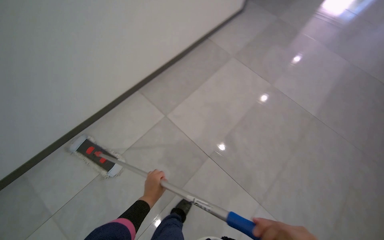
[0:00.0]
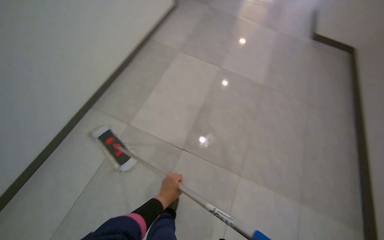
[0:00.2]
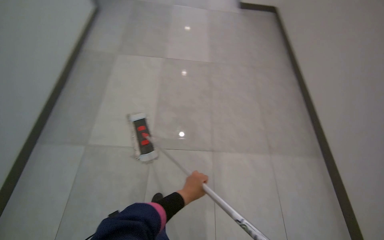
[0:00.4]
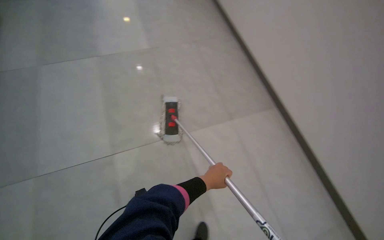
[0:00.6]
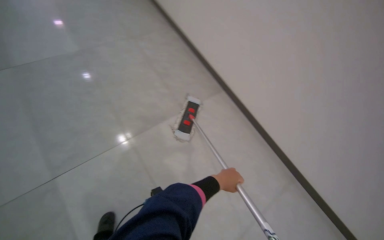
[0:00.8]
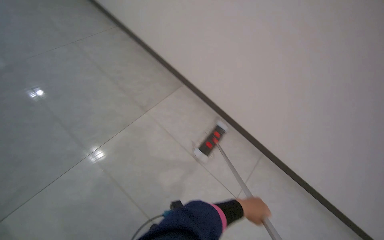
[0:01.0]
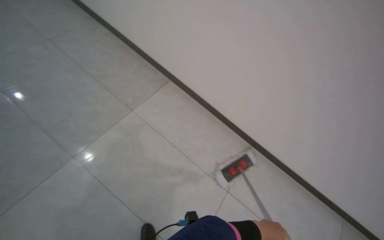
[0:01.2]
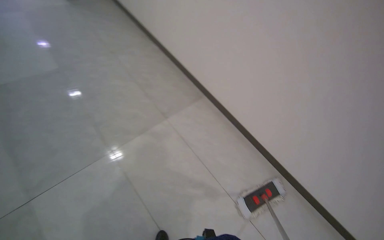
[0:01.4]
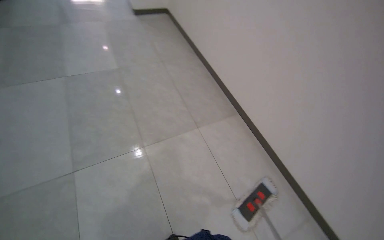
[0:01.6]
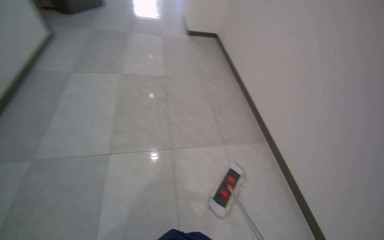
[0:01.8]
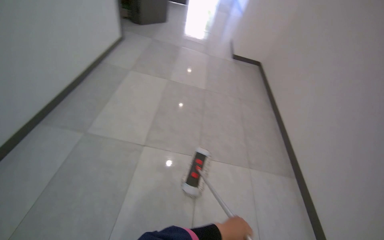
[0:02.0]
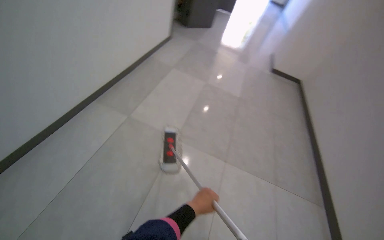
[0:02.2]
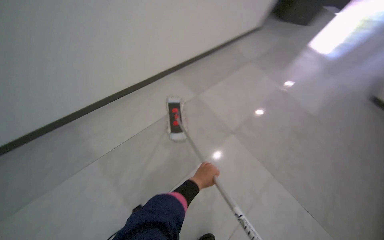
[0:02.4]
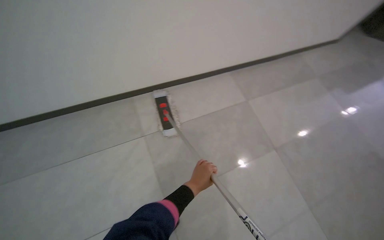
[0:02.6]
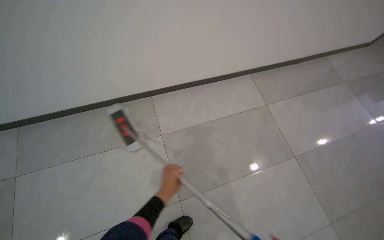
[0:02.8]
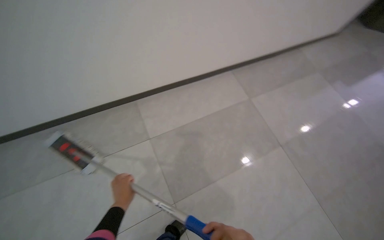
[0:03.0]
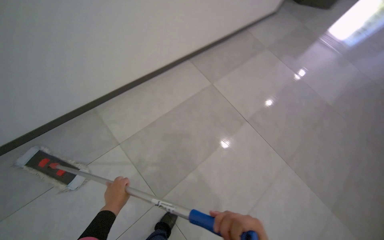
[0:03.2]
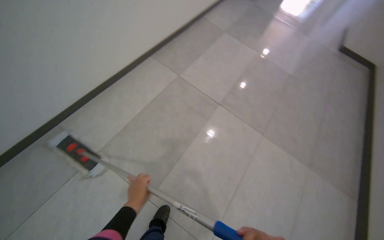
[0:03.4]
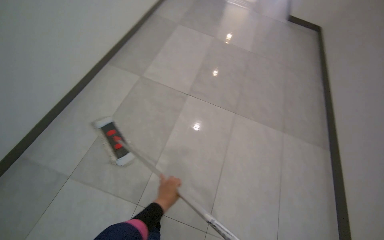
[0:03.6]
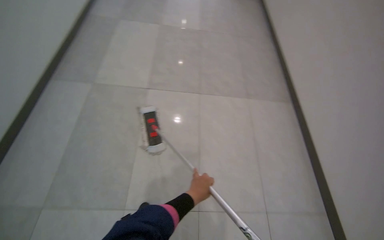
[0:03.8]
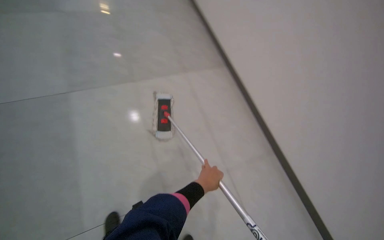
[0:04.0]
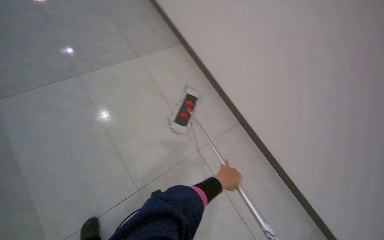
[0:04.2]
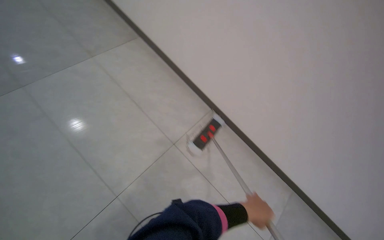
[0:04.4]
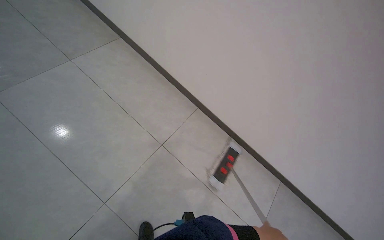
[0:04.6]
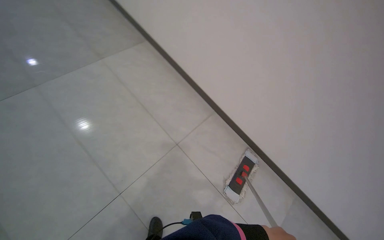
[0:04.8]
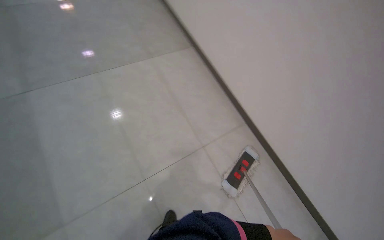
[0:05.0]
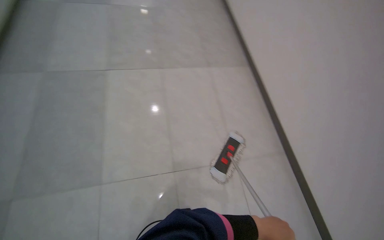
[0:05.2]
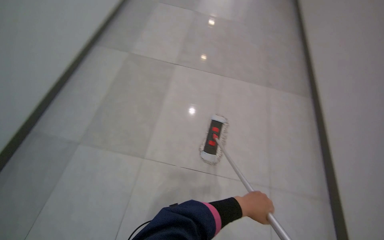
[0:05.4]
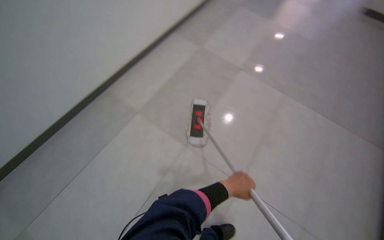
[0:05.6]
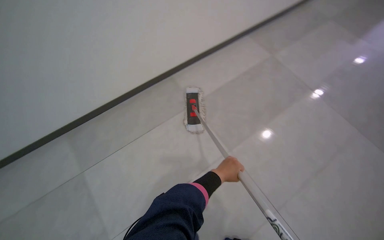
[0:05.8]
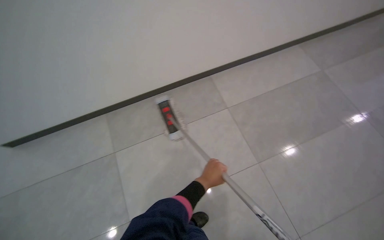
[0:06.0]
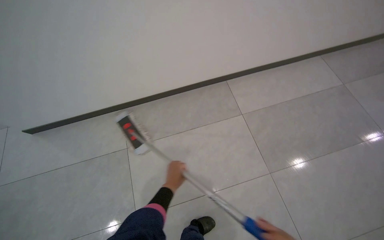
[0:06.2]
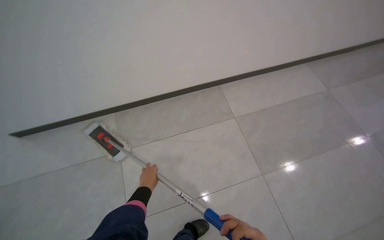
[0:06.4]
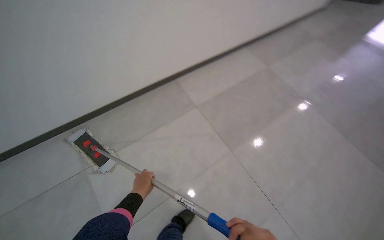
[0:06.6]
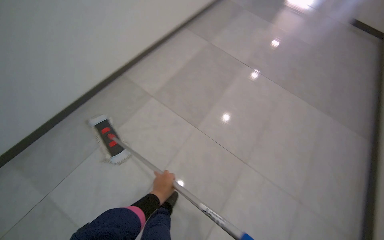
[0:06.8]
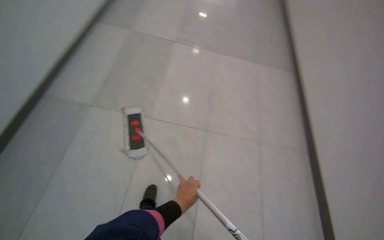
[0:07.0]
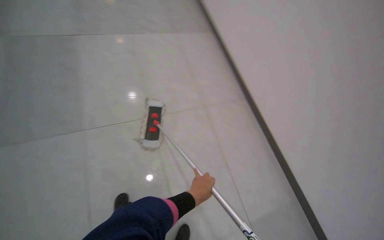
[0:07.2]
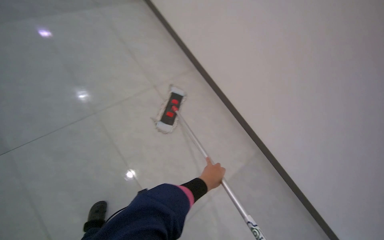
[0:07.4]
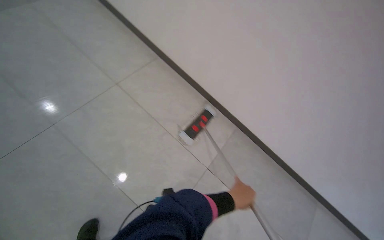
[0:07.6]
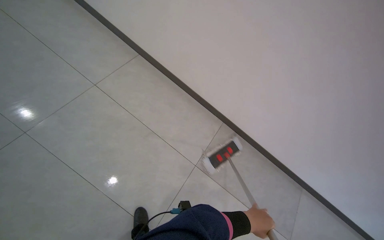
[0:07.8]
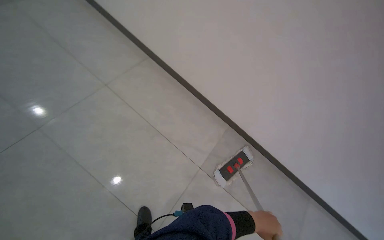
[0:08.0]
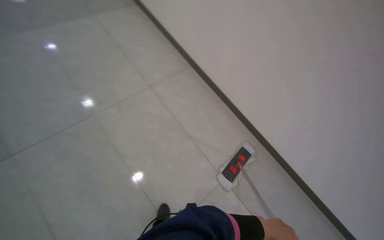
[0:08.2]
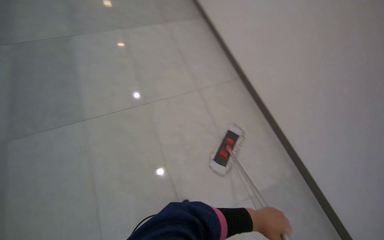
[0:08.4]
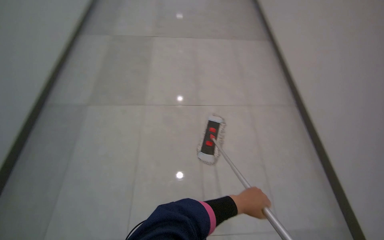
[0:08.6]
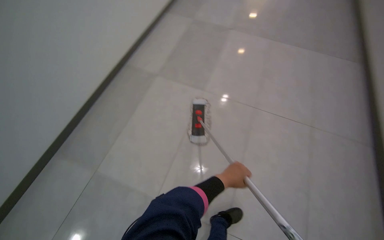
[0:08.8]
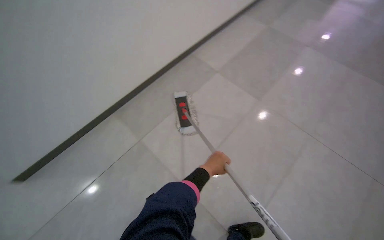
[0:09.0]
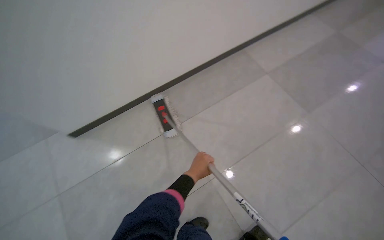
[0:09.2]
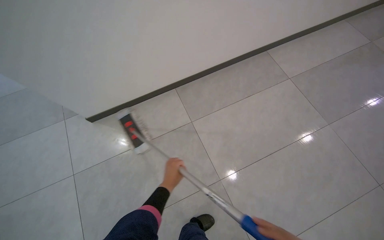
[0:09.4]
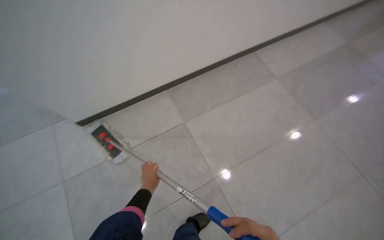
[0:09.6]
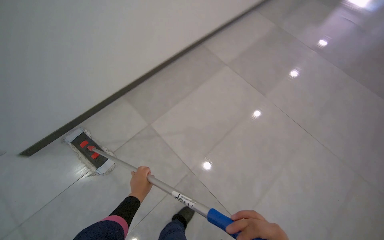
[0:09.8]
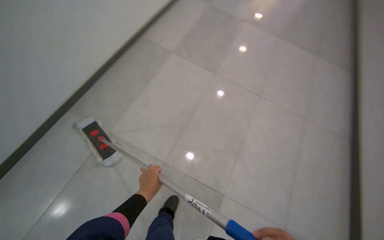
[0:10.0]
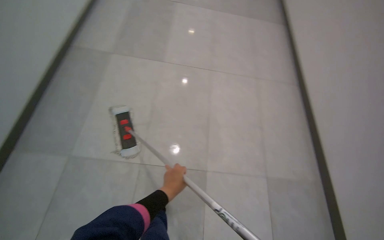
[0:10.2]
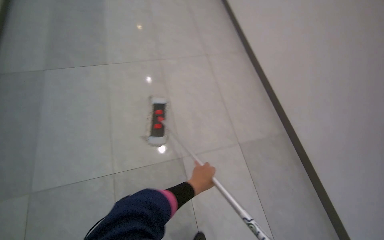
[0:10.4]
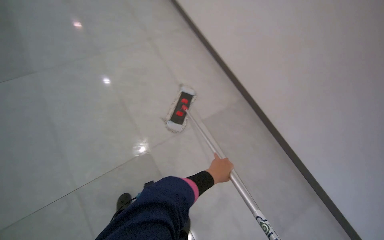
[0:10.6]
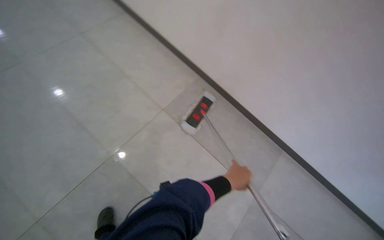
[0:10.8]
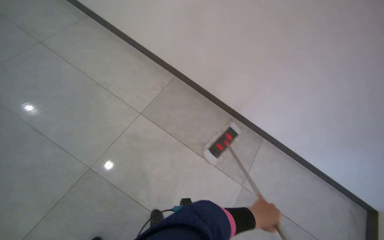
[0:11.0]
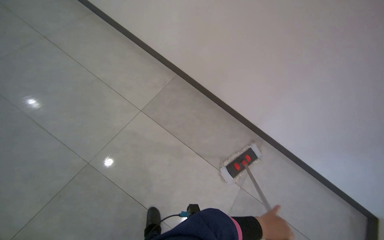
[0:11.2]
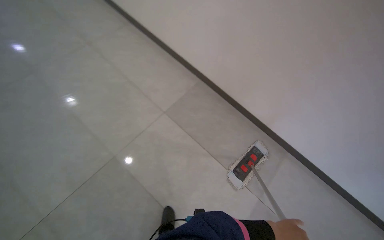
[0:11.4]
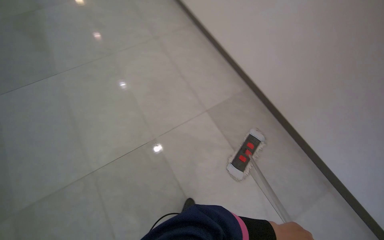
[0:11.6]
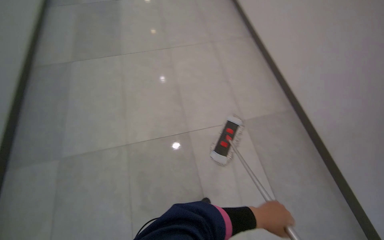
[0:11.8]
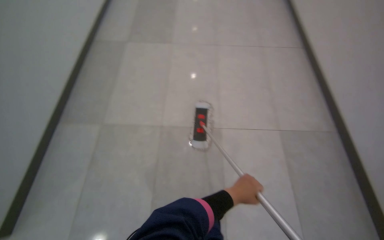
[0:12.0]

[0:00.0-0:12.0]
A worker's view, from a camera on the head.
Job: mopping floor.
The whole recording: Mopping tiled floor. The worker mops the tiled floor with a flat mop, moving it back and forth.
0:00.0 to 0:01.6: The view swings about 20 degrees to the left. The view tilts some 15 degrees upward.
0:01.6 to 0:03.0: The camera is carried about 90 cm. The head turns to the left by some 70 degrees.
0:03.0 to 0:04.4: The head turns to the right by roughly 65 degrees.
0:04.4 to 0:06.0: The view tilts approximately 15 degrees downward.
0:07.6 to 0:09.0: The head turns to the left by approximately 50 degrees.
0:09.0 to 0:10.4: The camera is carried approximately 40 cm. The wearer looks about 30 degrees further to the right.
0:10.4 to 0:12.0: The head rotates some 45 degrees to the left.

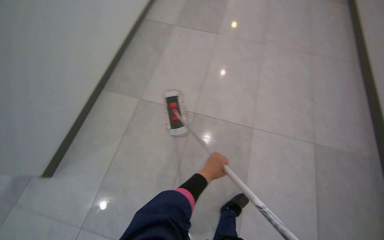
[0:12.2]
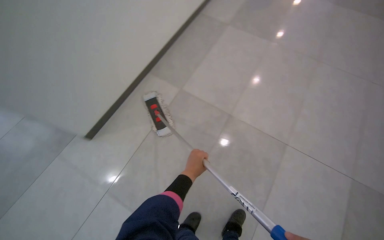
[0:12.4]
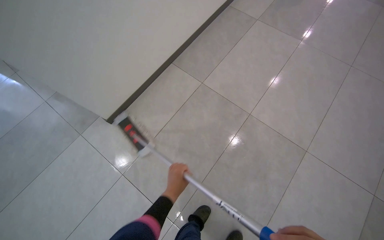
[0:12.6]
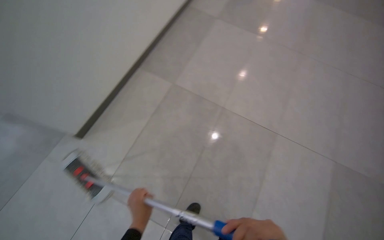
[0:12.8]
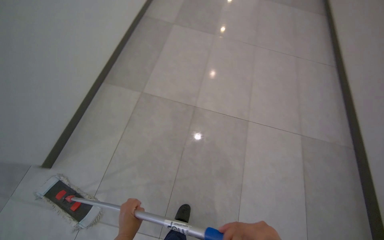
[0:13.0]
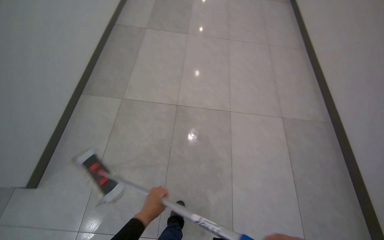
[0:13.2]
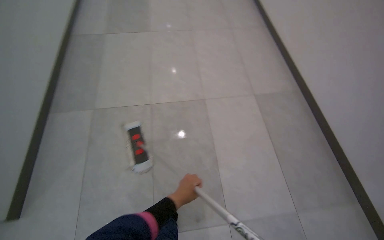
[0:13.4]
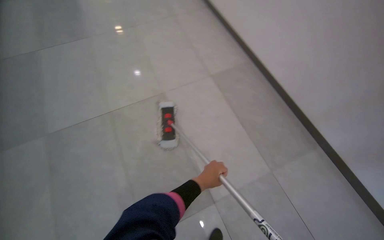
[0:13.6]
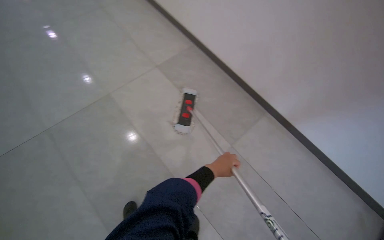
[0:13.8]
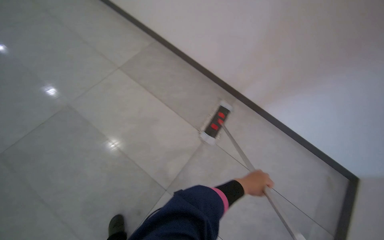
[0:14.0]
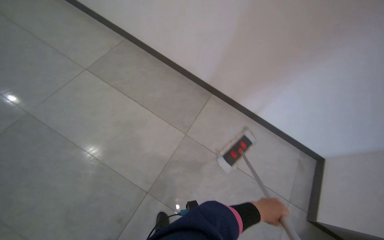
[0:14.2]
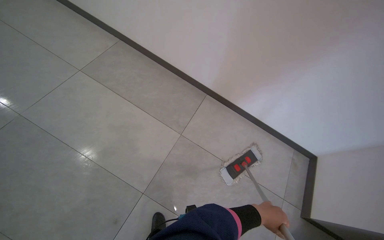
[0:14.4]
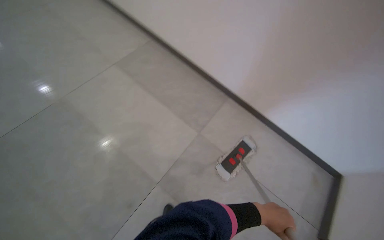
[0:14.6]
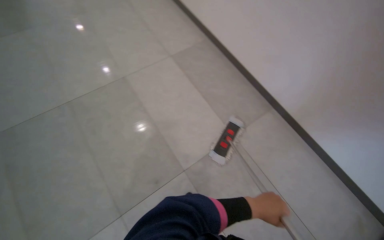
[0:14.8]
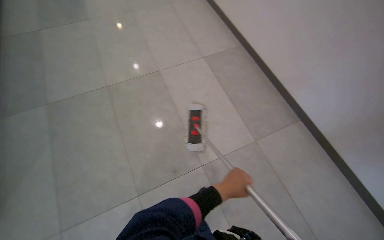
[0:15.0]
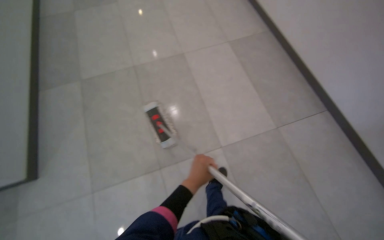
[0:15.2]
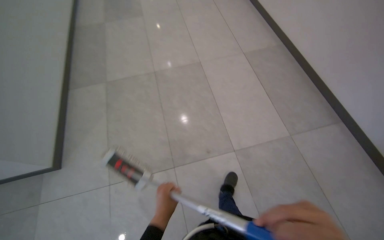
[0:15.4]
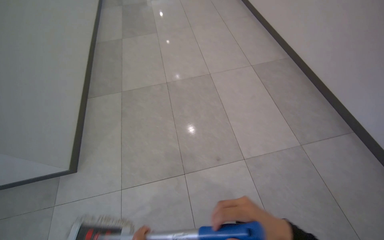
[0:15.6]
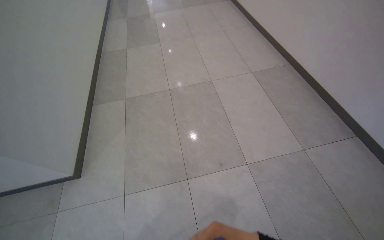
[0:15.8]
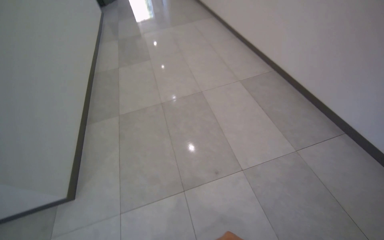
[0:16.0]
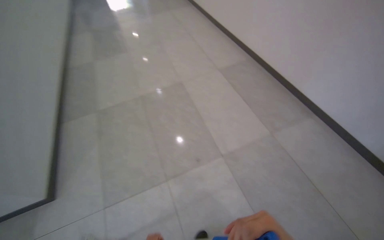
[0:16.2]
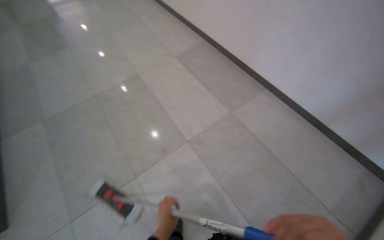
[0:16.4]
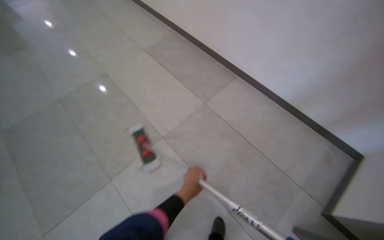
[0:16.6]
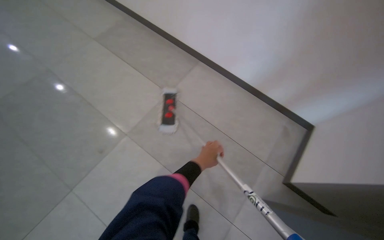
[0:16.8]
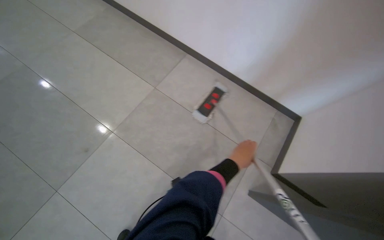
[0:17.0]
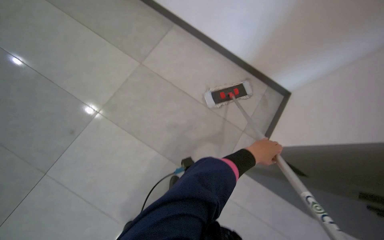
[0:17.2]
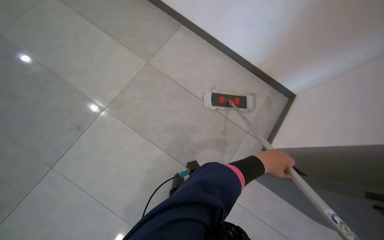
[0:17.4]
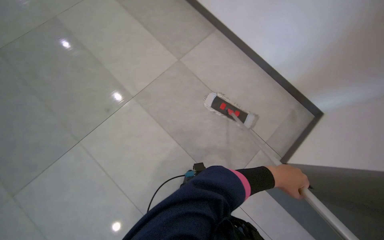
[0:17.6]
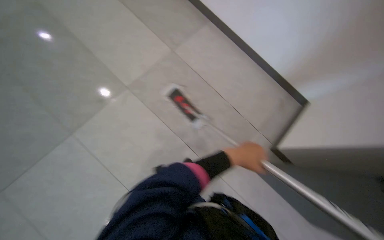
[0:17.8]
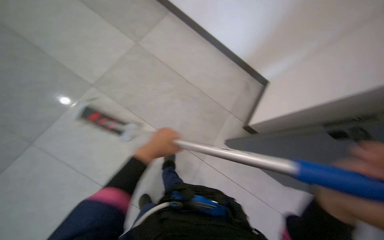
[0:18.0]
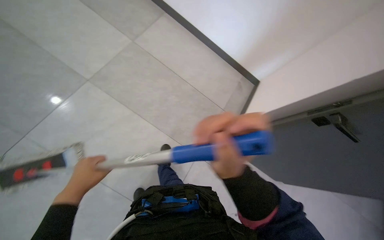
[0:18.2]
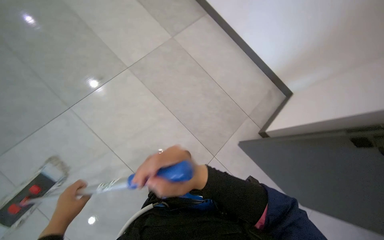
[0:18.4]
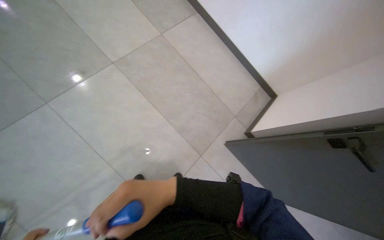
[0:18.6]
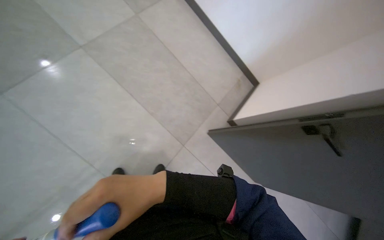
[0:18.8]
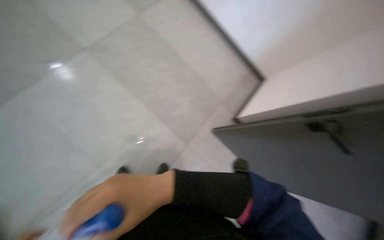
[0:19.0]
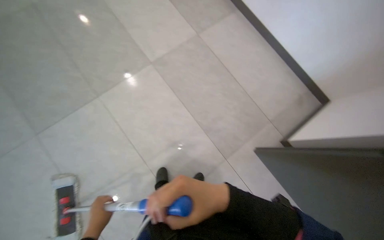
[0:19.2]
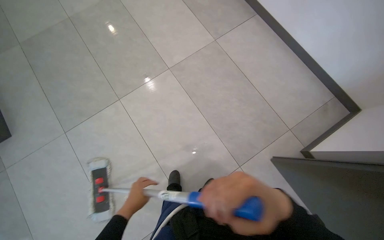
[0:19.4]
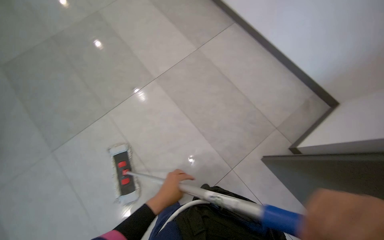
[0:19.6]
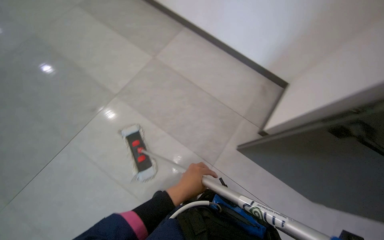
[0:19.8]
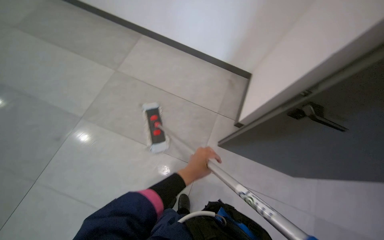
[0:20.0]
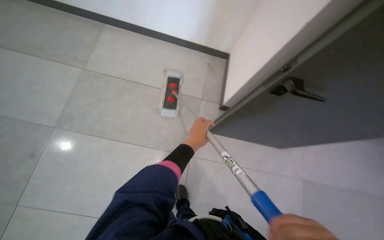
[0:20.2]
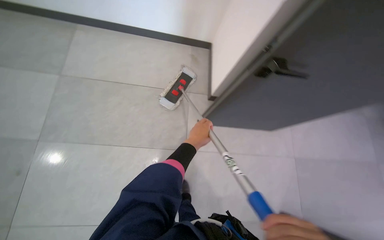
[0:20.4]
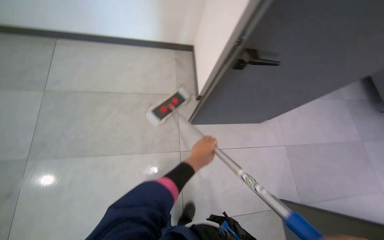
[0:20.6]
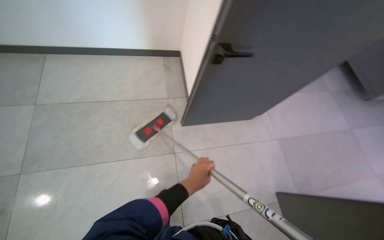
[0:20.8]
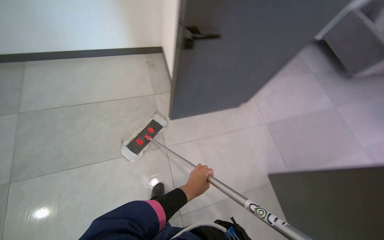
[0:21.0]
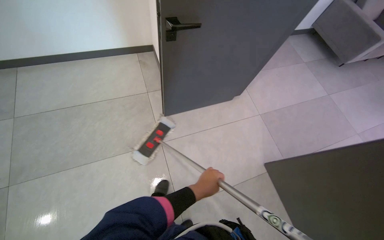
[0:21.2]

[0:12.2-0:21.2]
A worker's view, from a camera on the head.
Job: mopping floor.
The whole recording: Mopping tiled floor. The worker mops the tiled floor with a flat mop, moving it back and forth.
0:12.2 to 0:13.8: The wearer's head swings about 30 degrees to the right.
0:13.8 to 0:15.2: The wearer looks roughly 20 degrees further to the left.
0:15.2 to 0:16.6: The wearer moves roughly 50 cm. The wearer's head swings approximately 25 degrees to the right.
0:16.6 to 0:18.2: The camera is aimed about 25 degrees further to the right. The wearer looks approximately 20 degrees further downward.
0:19.8 to 0:21.2: The wearer's head swings some 55 degrees to the right.
